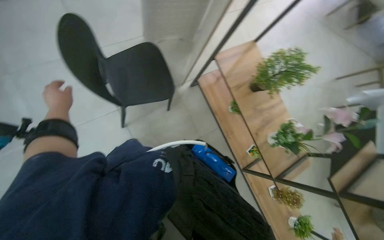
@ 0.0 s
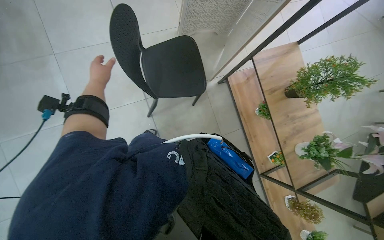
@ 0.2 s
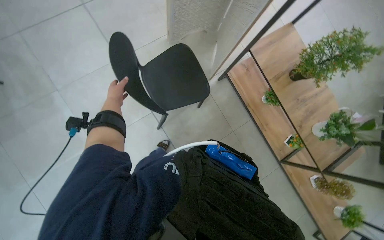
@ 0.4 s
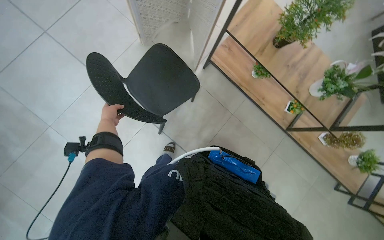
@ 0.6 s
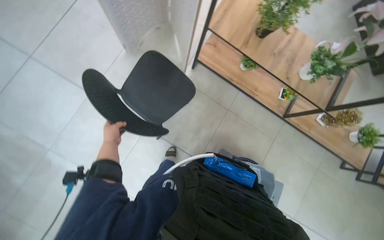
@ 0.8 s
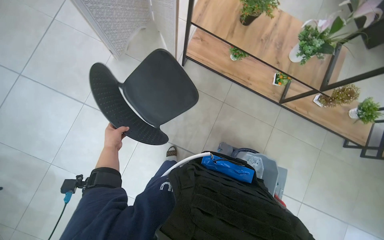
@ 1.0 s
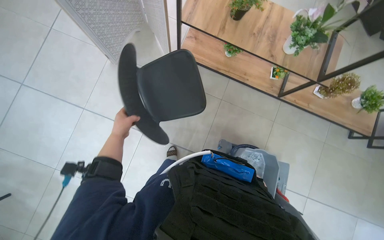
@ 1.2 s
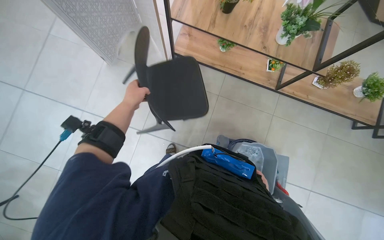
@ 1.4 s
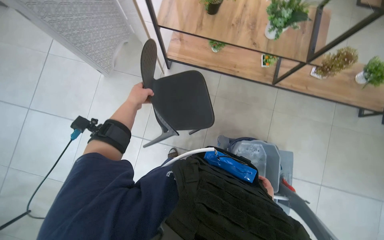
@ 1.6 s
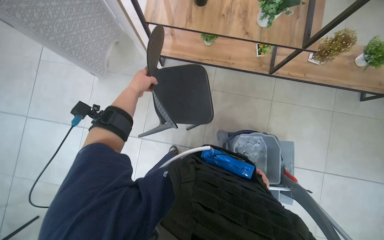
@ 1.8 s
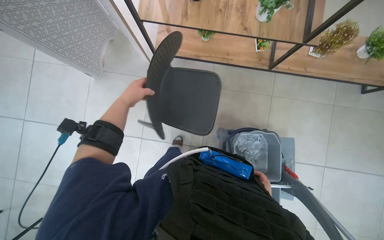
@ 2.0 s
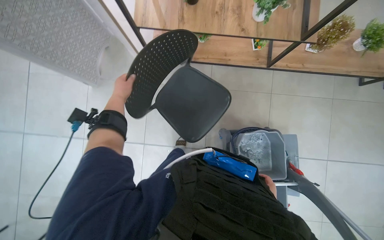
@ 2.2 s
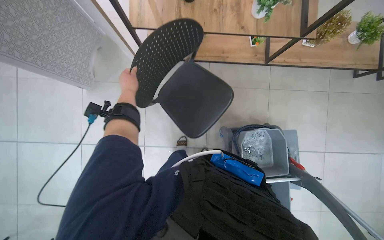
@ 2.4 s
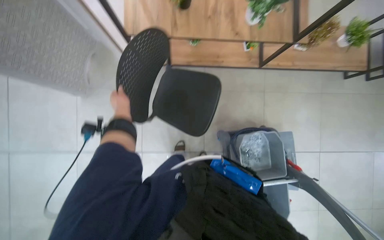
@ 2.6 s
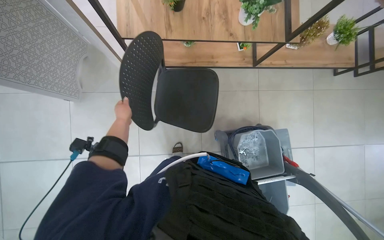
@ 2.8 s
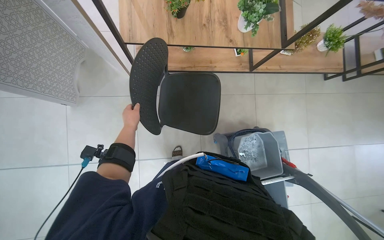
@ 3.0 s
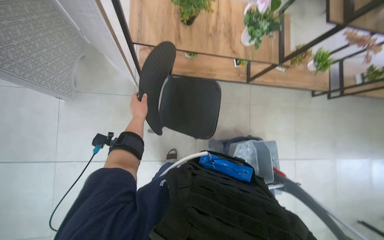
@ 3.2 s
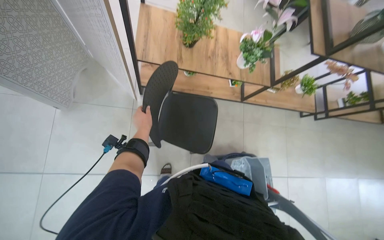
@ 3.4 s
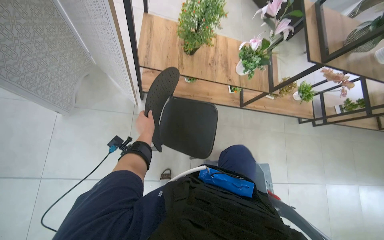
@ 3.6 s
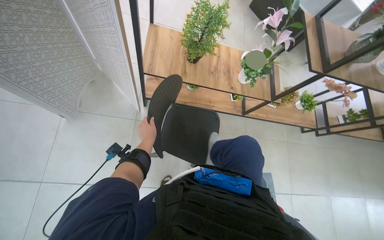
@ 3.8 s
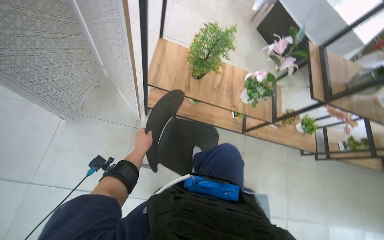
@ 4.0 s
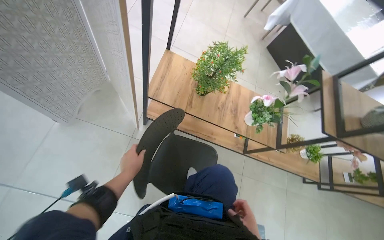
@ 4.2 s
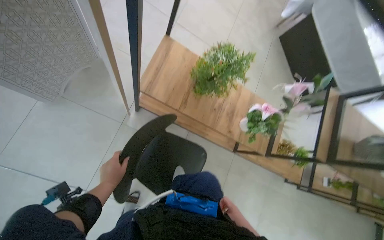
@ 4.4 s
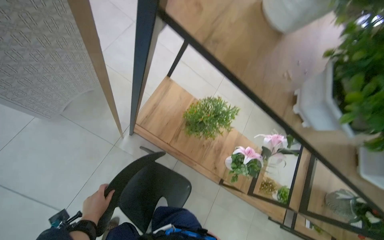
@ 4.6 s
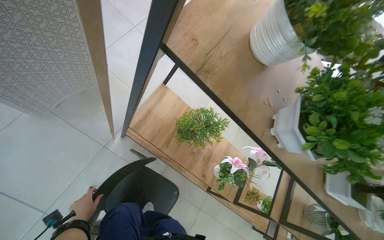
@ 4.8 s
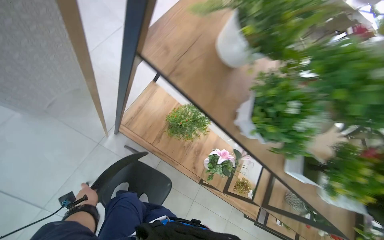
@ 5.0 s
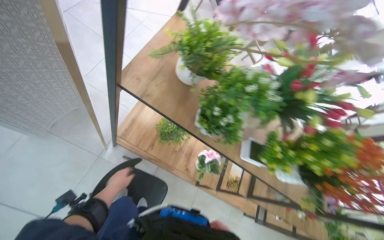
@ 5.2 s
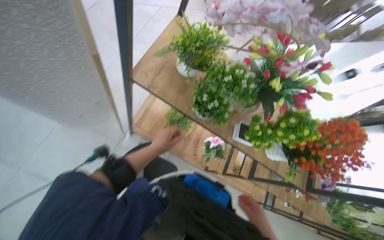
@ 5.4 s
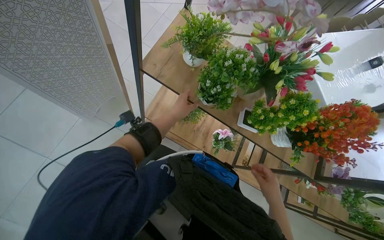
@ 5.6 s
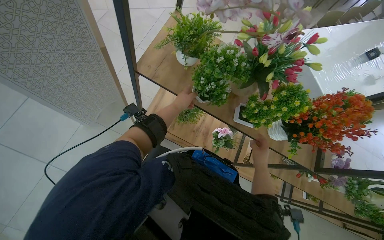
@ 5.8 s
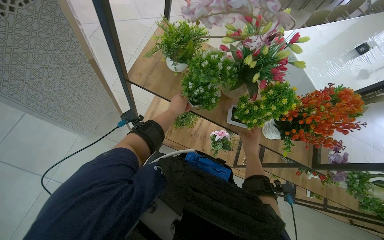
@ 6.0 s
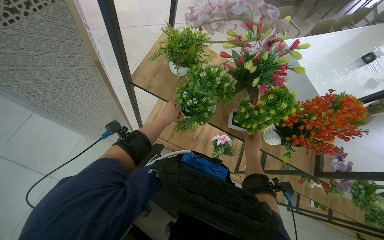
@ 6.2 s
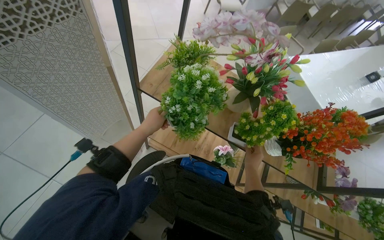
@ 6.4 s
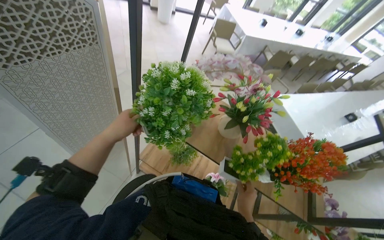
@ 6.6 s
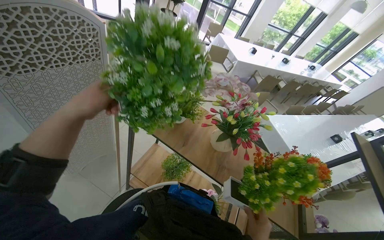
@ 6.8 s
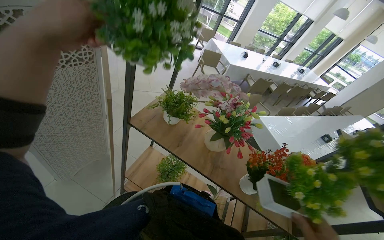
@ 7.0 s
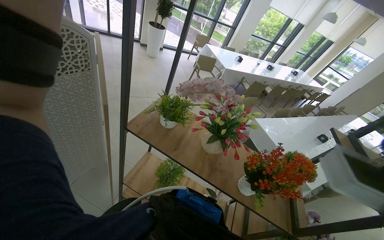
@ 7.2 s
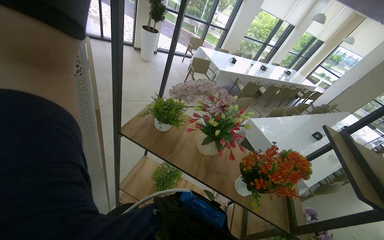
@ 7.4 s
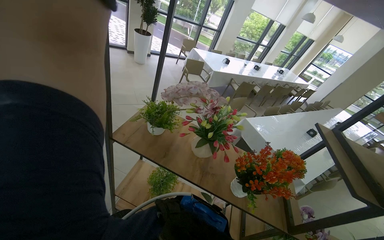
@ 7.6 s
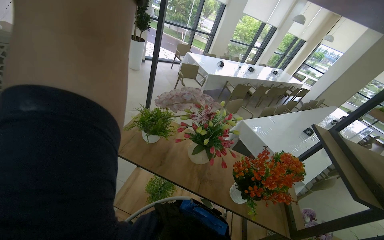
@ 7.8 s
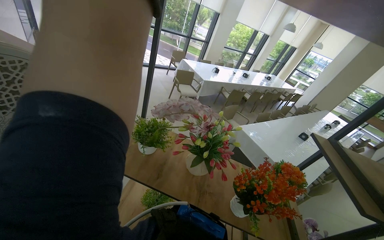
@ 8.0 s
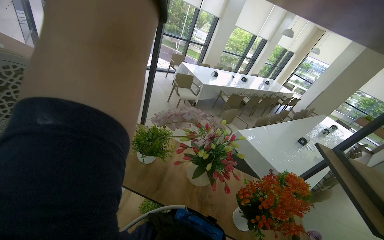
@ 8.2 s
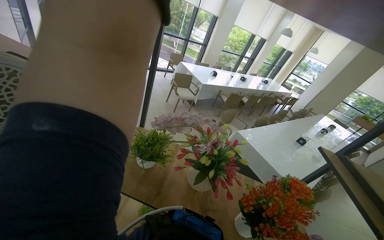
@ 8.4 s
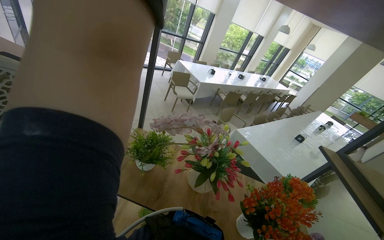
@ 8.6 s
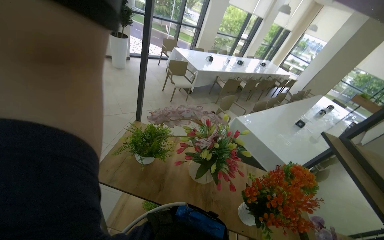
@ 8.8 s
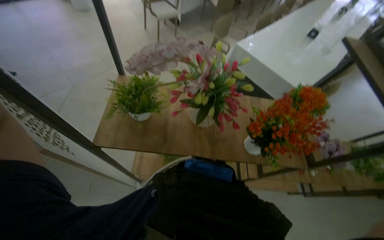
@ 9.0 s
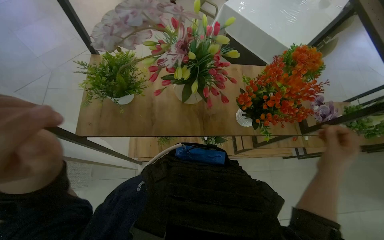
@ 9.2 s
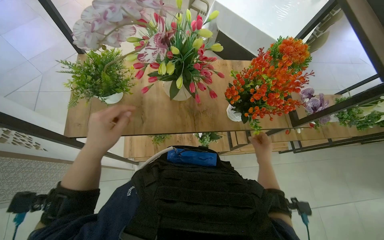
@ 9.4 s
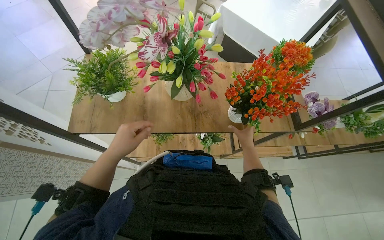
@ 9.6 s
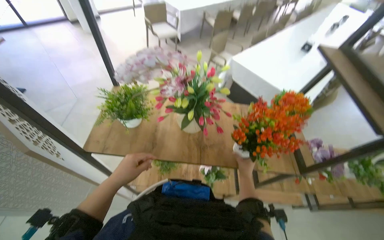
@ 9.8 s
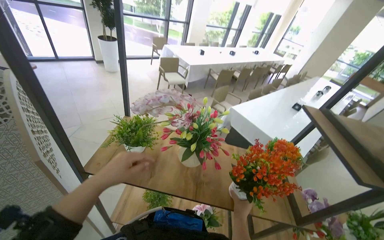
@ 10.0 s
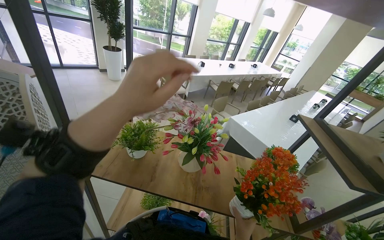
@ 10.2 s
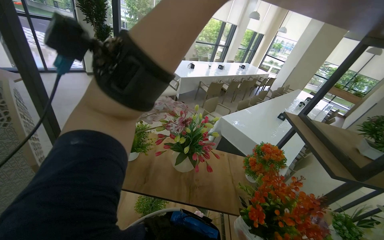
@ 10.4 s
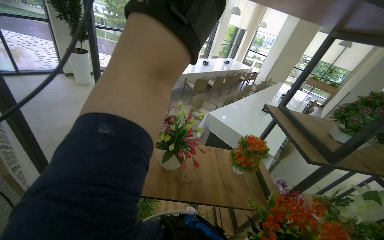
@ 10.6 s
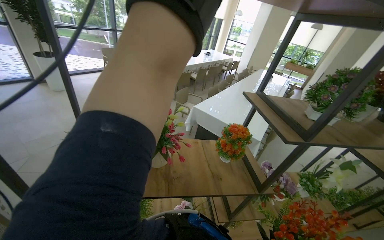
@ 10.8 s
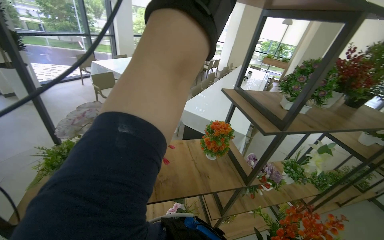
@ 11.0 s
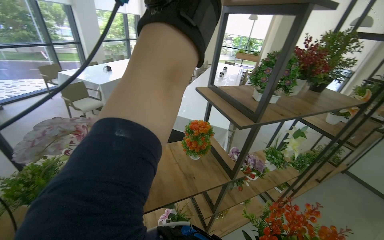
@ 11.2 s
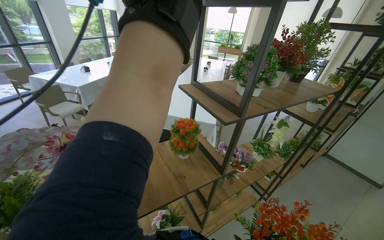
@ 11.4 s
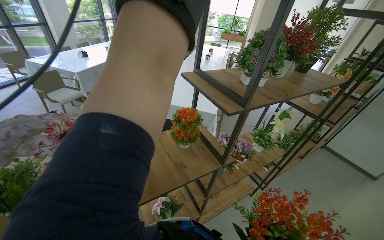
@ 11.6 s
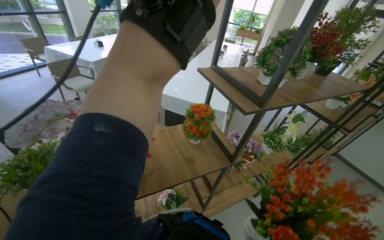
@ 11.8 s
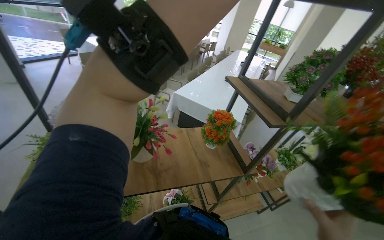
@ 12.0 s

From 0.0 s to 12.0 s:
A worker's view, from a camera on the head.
Job: wiping surfaces.
The whole recording: Washing potted plants. The worker picks up decorative plants and flowers from a shelf, washes them in a cleaning cart, and places them back on the shelf.
From 0.0 s to 1.6 s: The scene turns some 50 degrees counterclockwise in the picture.
From 3.0 s to 4.4 s: The wearer looks roughly 10 degrees further upward.
From 4.4 s to 6.0 s: The camera is carried roughly 60 cm.
From 6.0 s to 7.6 s: The wearer looks about 30 degrees further upward.
From 9.0 s to 10.4 s: The camera pitches upward, by roughly 25 degrees.
From 10.4 s to 12.0 s: The head rotates some 20 degrees to the right.

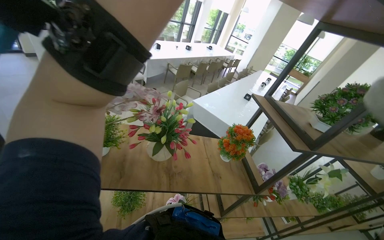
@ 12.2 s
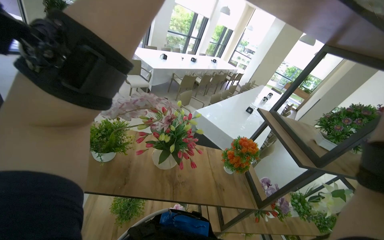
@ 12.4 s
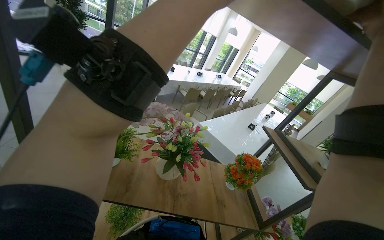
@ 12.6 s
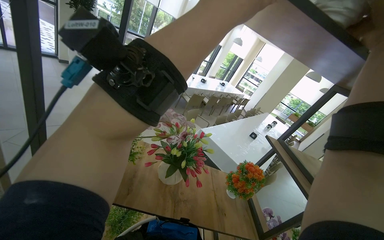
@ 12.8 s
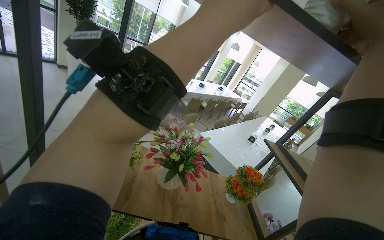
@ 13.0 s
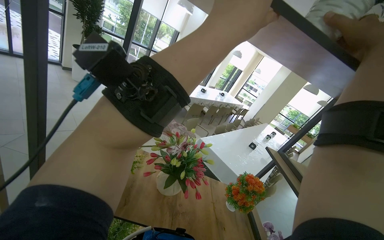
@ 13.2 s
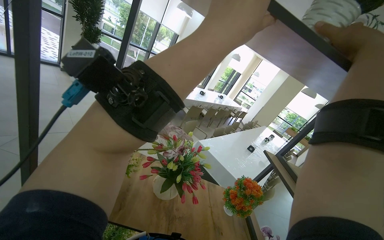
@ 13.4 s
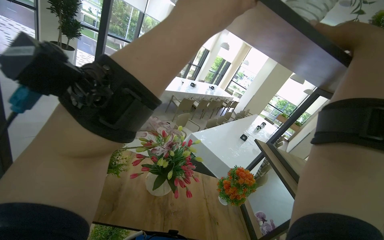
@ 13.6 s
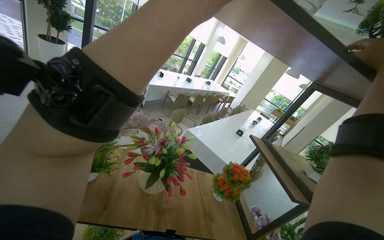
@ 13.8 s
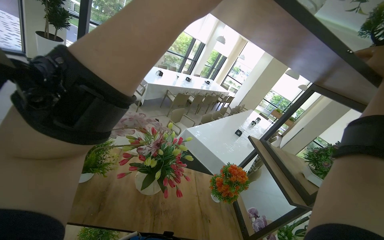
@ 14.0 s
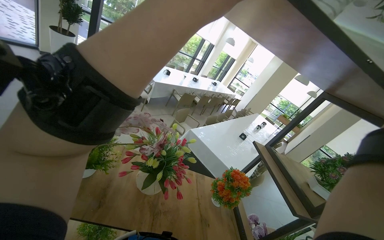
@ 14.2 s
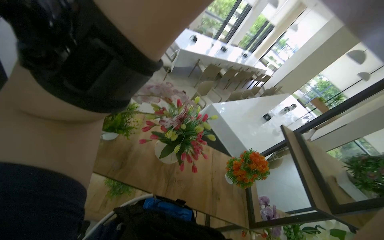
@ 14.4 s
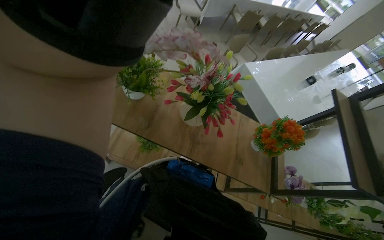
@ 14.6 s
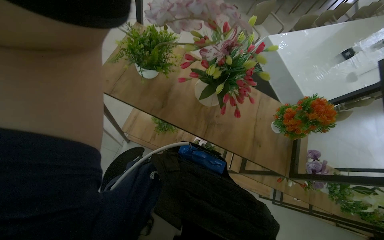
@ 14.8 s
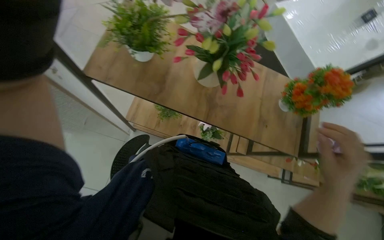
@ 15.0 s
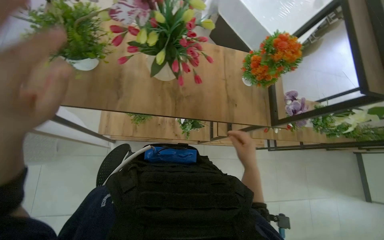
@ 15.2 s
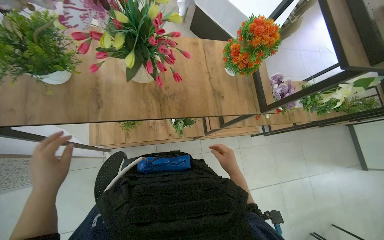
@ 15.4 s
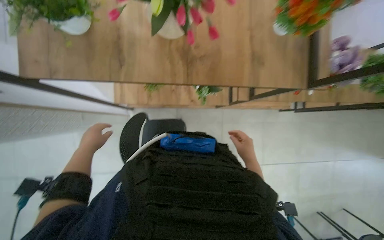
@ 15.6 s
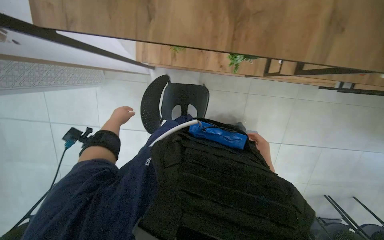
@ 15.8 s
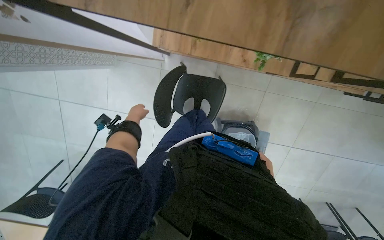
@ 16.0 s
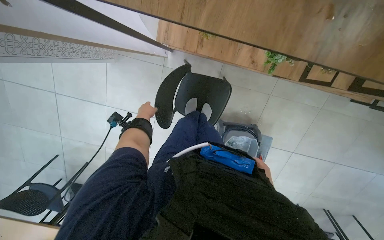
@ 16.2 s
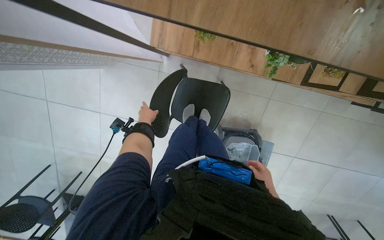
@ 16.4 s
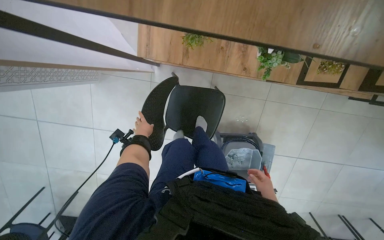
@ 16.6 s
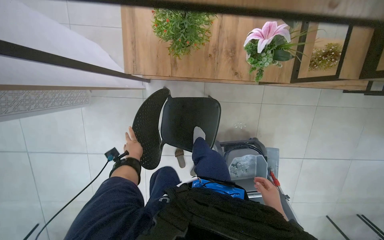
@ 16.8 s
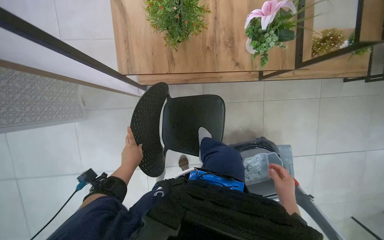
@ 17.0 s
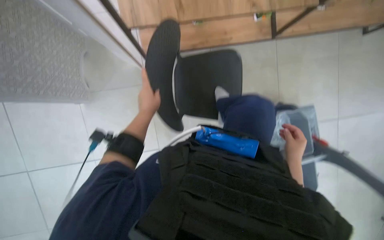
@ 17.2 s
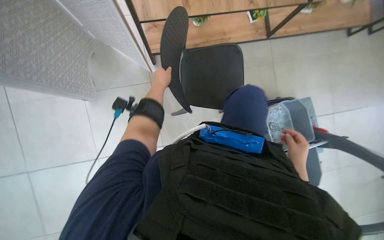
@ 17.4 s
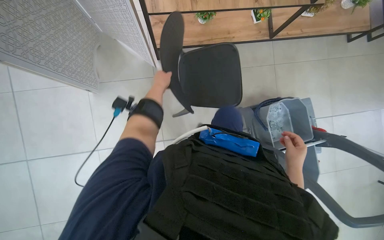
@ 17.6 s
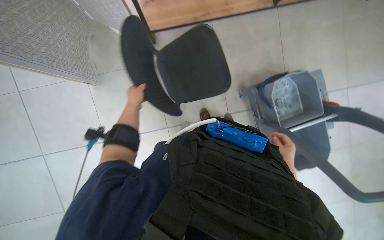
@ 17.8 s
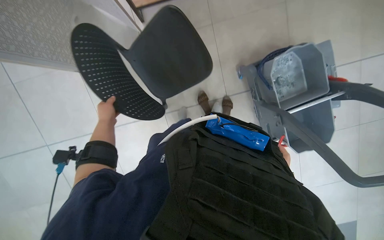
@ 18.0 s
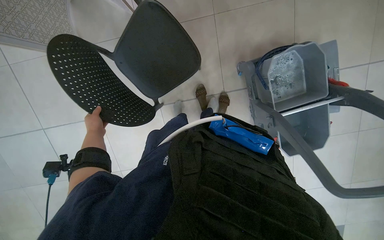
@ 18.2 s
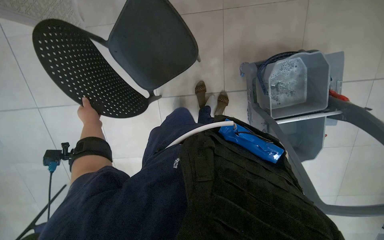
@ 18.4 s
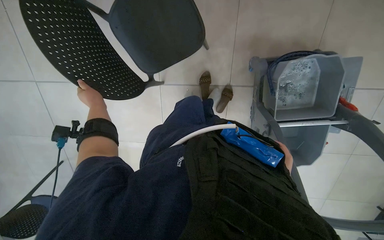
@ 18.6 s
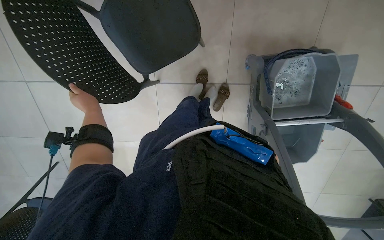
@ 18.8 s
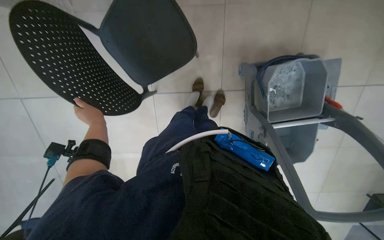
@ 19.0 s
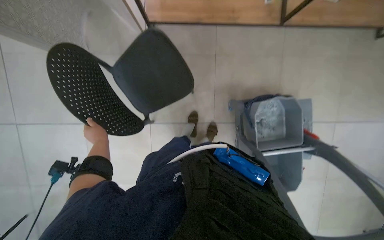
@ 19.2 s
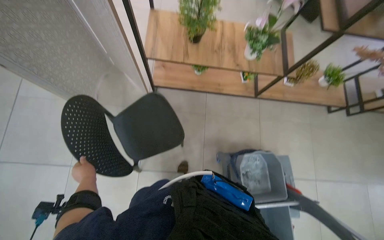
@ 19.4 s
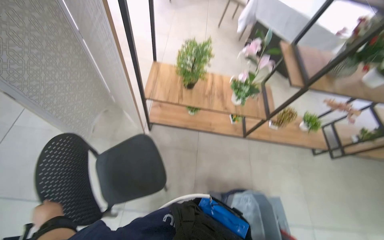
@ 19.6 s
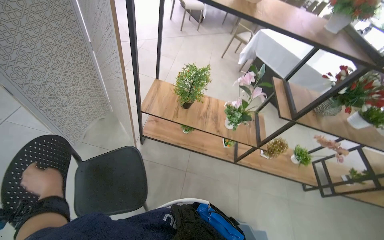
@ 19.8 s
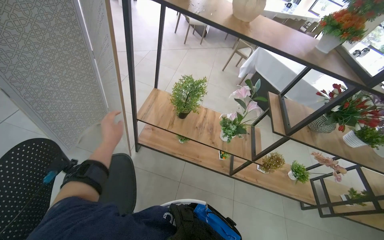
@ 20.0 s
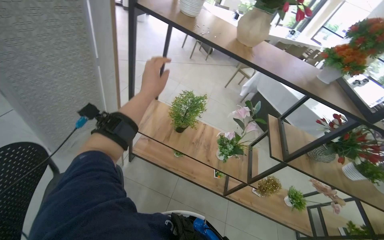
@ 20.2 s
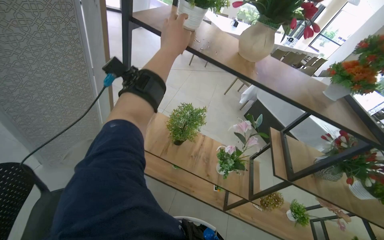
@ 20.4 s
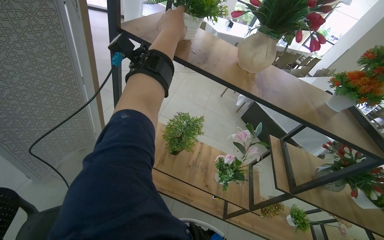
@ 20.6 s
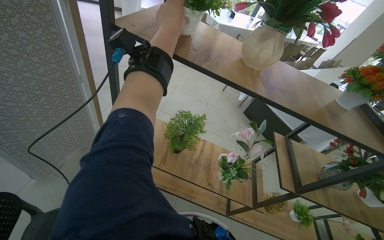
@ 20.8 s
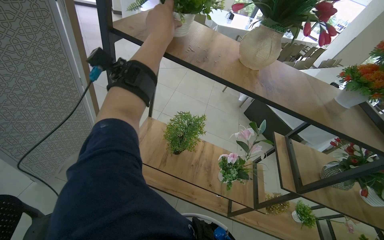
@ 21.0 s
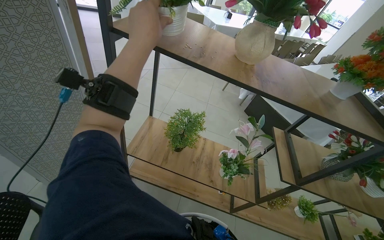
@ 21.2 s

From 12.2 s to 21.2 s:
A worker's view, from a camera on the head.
Job: wiping surfaces.
The whole recording: Washing potted plants. The worker picks up decorative plants and flowers from a shelf, washes them in a cleaning cart, and places them back on the shelf.
From 13.8 s to 15.2 s: The camera is aimed roughly 20 degrees further to the left. The view tilts roughly 40 degrees downward.
From 15.2 s to 16.6 s: The camera pitches downward, by about 30 degrees.
From 16.6 s to 18.2 s: The left hand heads to the left, covering some 15 cm, and travels up the picture and back again, some 5 cm each way.
From 18.2 s to 19.8 s: The camera pitches upward, by roughly 55 degrees.
